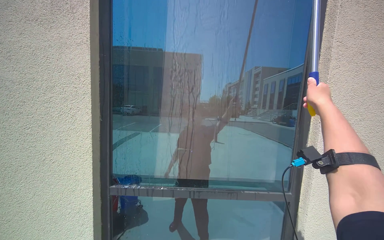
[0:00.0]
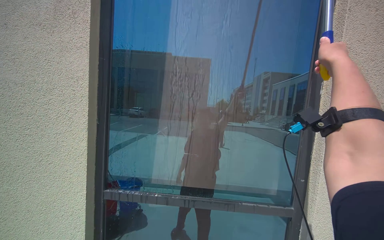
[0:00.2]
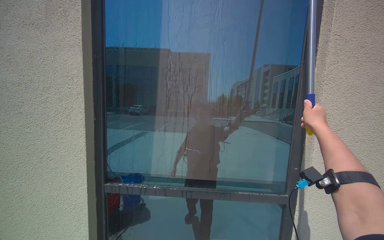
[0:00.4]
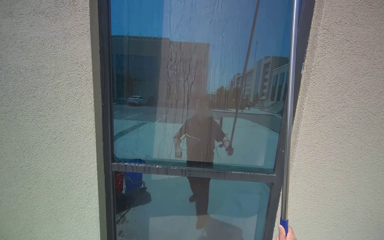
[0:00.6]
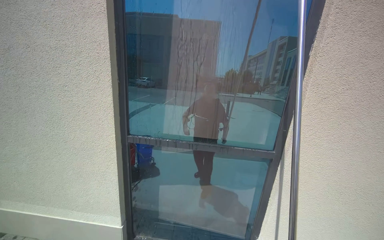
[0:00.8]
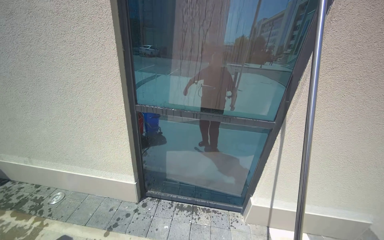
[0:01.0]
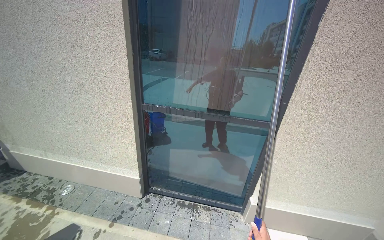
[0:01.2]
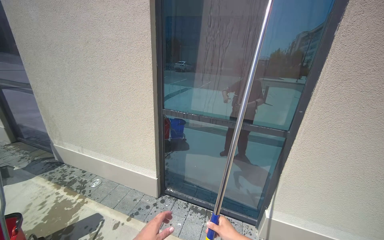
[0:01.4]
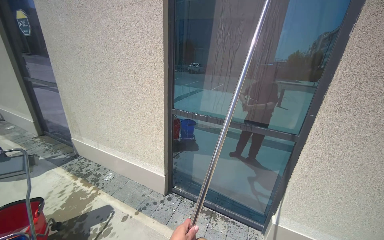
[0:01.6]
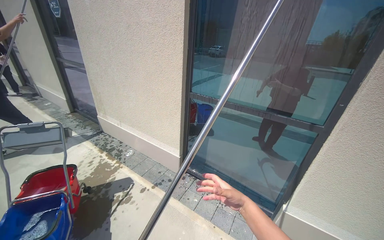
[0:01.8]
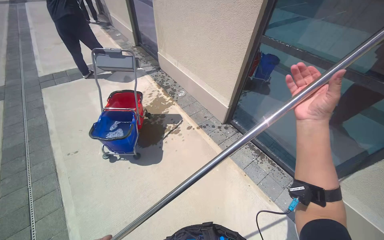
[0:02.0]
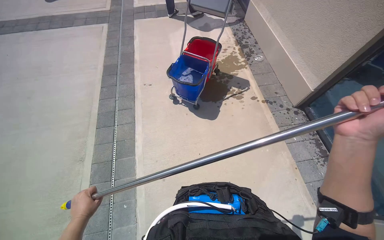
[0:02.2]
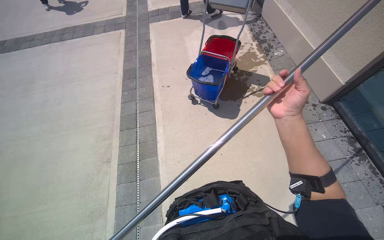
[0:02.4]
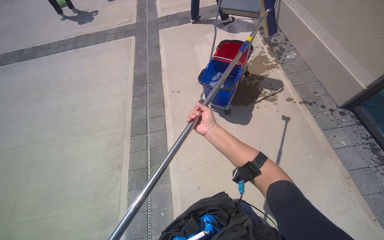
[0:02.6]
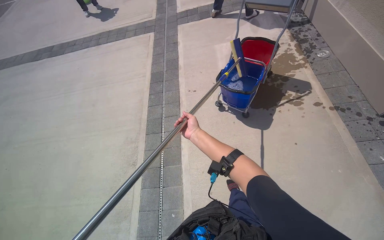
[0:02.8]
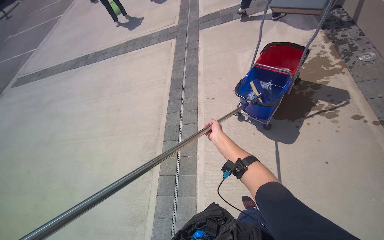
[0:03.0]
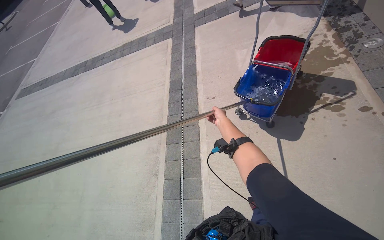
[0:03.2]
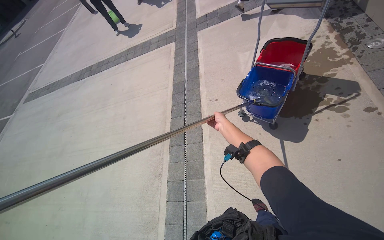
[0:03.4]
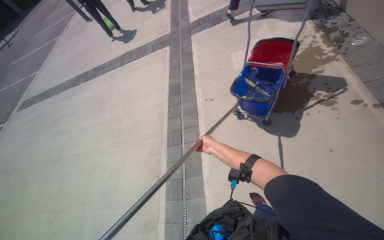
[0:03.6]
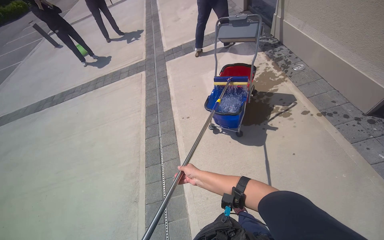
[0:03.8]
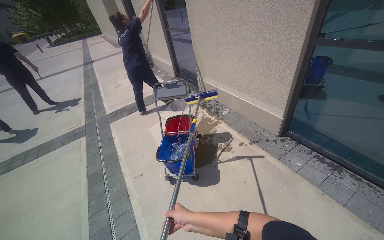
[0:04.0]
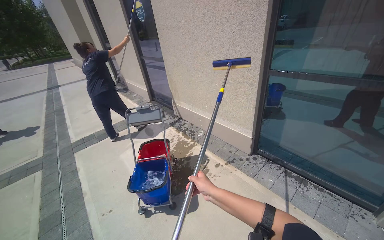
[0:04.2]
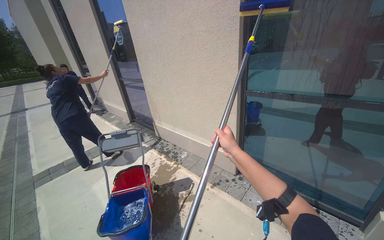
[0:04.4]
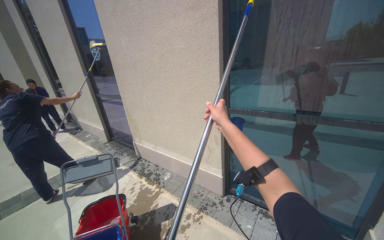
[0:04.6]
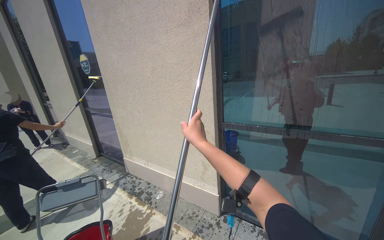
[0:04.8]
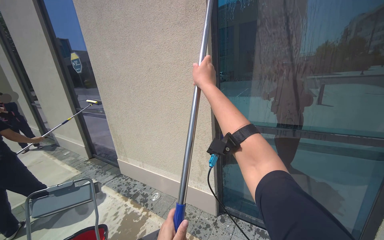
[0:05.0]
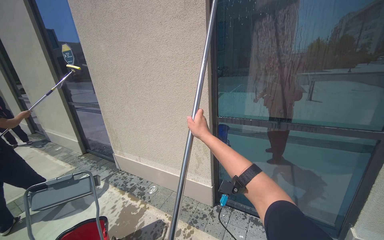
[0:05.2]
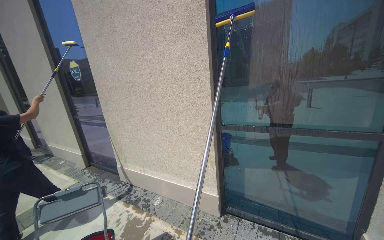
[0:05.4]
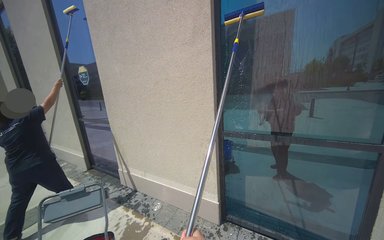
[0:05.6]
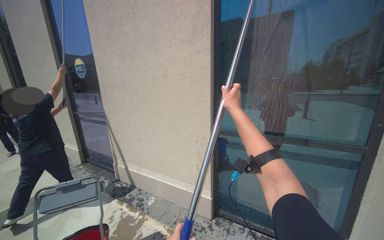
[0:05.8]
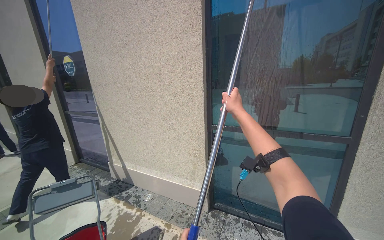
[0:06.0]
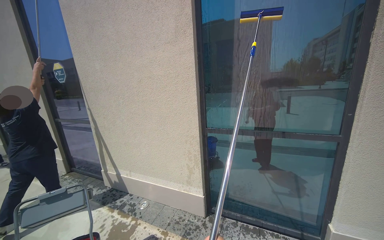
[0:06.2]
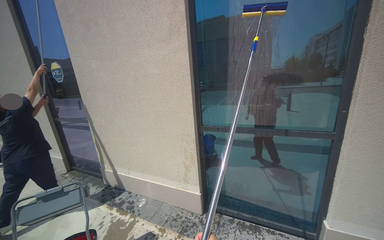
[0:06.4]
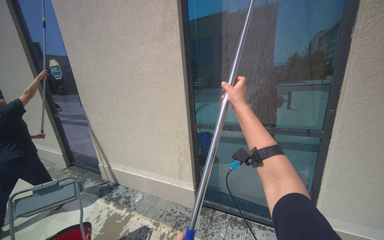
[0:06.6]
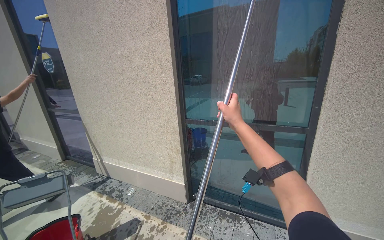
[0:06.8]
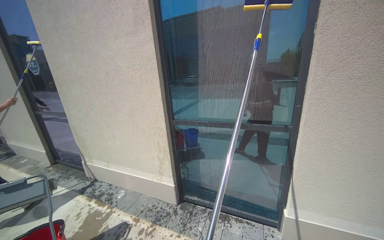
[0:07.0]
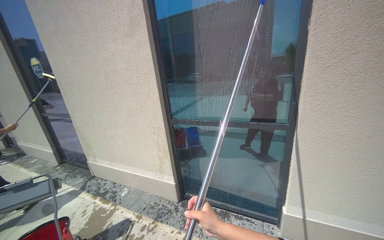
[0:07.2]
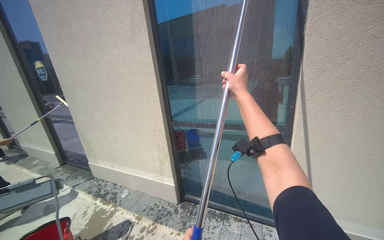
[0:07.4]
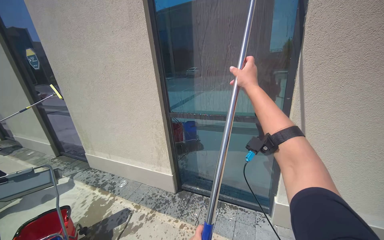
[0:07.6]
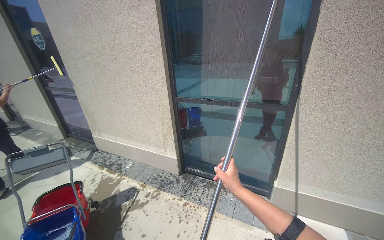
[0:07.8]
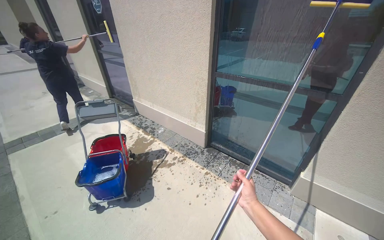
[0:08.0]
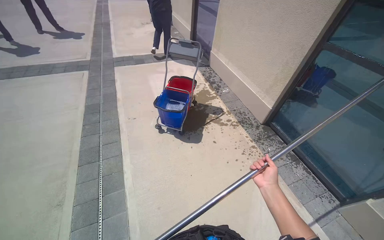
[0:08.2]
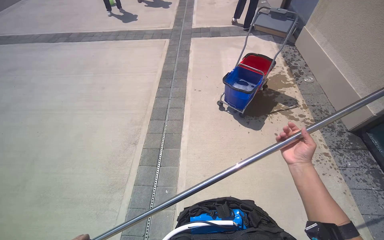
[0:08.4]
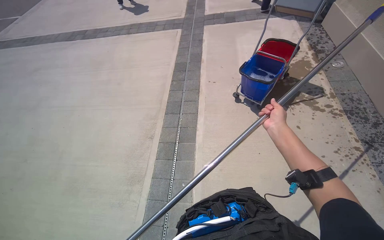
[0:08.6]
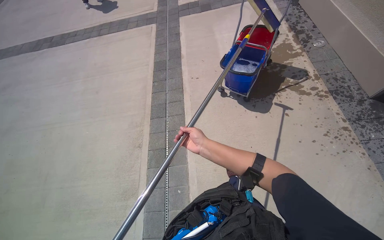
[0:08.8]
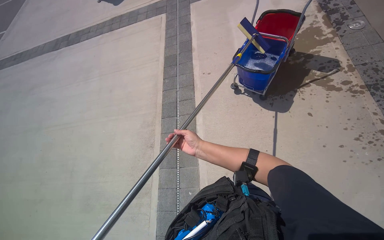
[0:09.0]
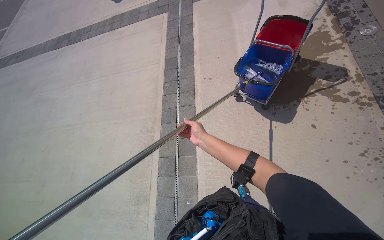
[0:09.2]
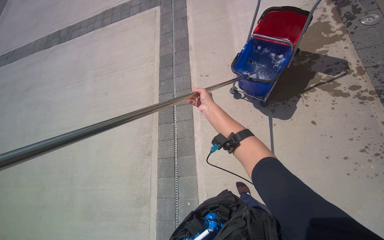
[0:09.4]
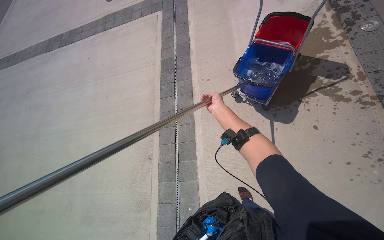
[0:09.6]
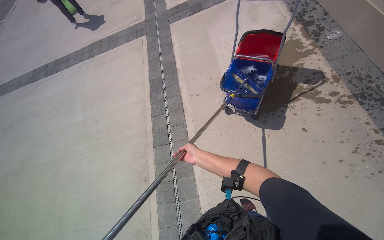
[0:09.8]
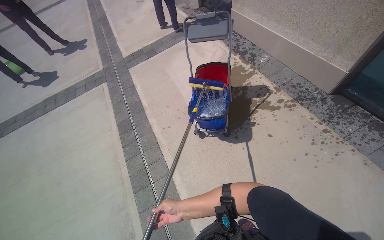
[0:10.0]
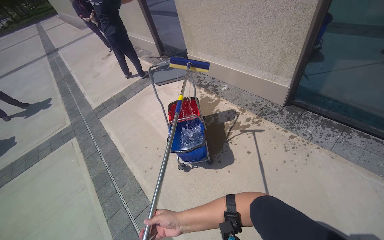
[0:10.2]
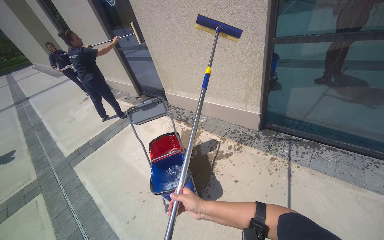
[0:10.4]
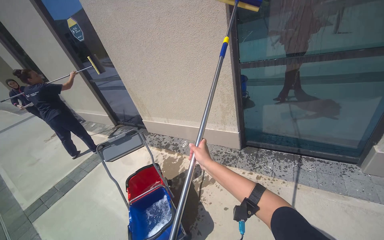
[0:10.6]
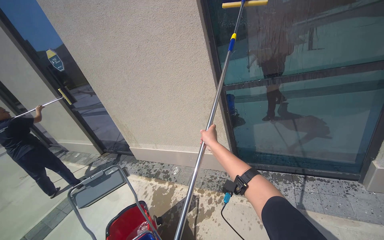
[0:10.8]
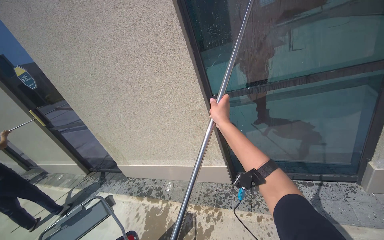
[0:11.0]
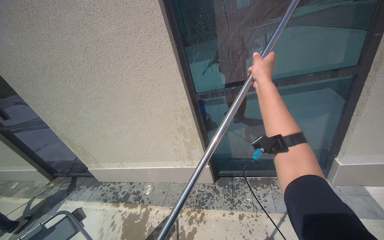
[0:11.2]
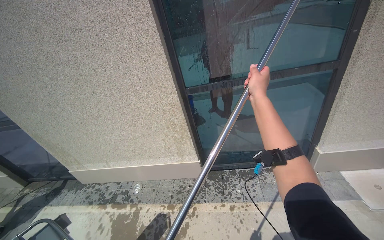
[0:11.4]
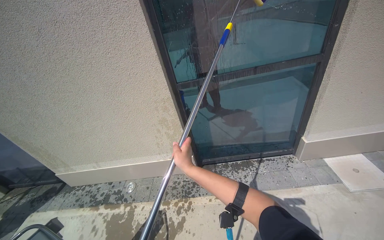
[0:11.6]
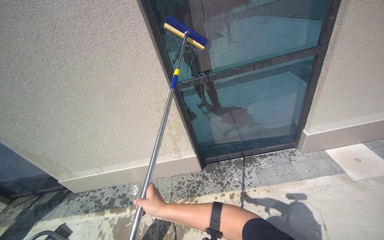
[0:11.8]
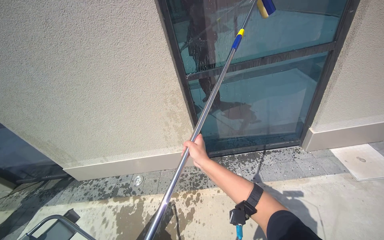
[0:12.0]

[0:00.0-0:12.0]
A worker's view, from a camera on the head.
Job: cleaning windows.
The whole recording: Cleaning building windows. The worker scrubs the building windows with a long-handled squeegee, frequently dipping it into a bucket.
0.0 to 1.6 s: The camera travels approximately 40 cm. The view pans to the left by some 20 degrees.
1.6 to 3.0 s: The wearer moves about 50 cm. The wearer looks some 75 degrees further to the left. The camera pitches downward, by roughly 40 degrees.
3.0 to 4.4 s: The head turns to the right by approximately 50 degrees. The wearer looks approximately 45 degrees further upward.
4.4 to 6.0 s: The view pans to the right by approximately 15 degrees.
6.0 to 7.6 s: The wearer moves to the right, roughly 40 cm.
7.6 to 9.0 s: The head travels approximately 50 cm. The head rotates approximately 70 degrees to the left. The wearer looks some 45 degrees further downward.
9.0 to 10.4 s: The wearer looks some 50 degrees further to the right. The view tips upward by some 40 degrees.
10.4 to 12.0 s: The head travels about 50 cm. The head rotates approximately 35 degrees to the right.

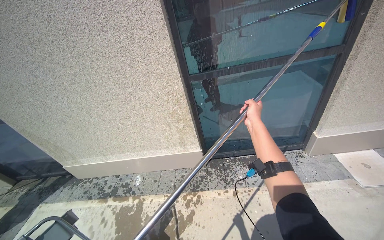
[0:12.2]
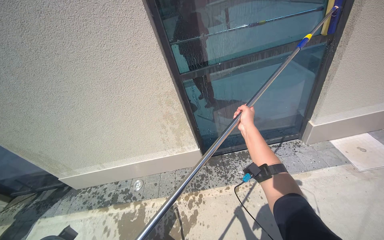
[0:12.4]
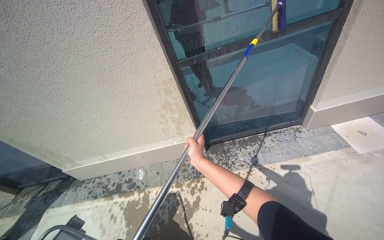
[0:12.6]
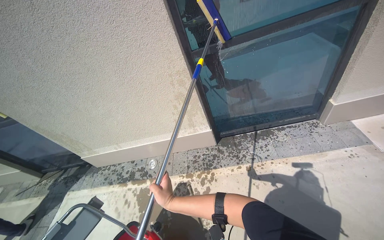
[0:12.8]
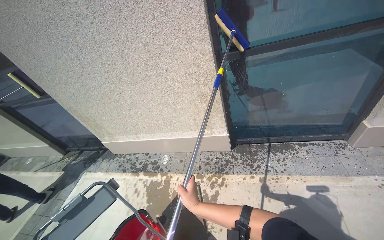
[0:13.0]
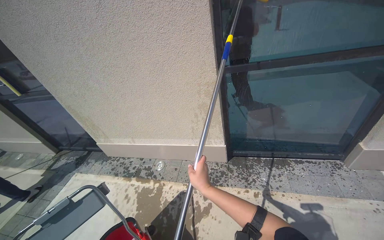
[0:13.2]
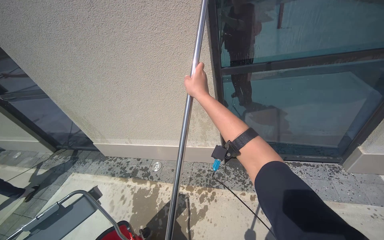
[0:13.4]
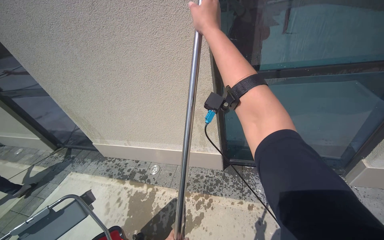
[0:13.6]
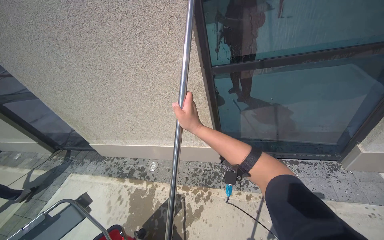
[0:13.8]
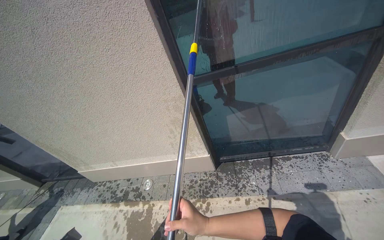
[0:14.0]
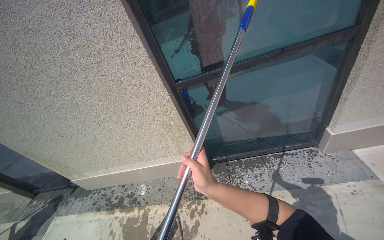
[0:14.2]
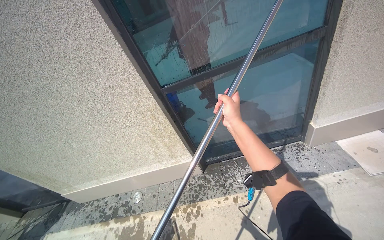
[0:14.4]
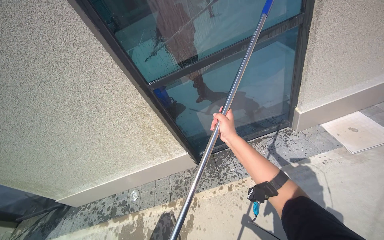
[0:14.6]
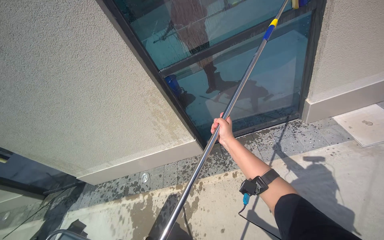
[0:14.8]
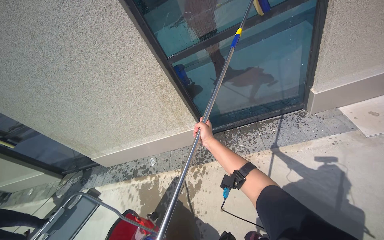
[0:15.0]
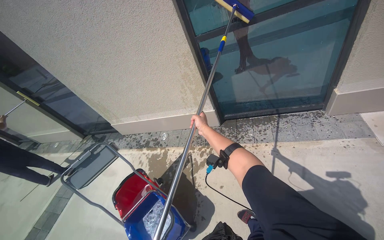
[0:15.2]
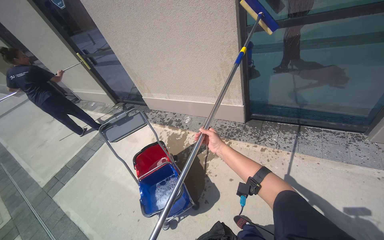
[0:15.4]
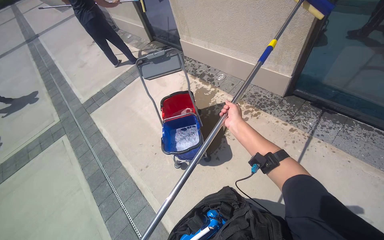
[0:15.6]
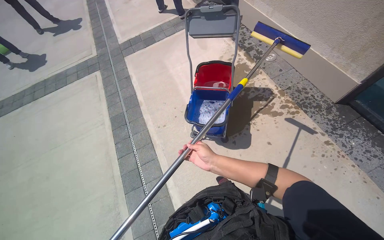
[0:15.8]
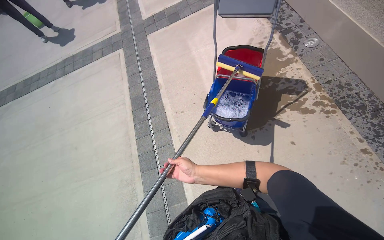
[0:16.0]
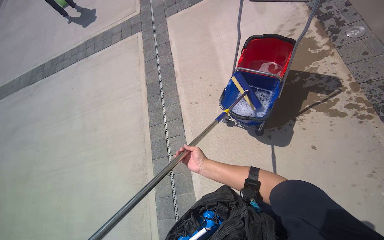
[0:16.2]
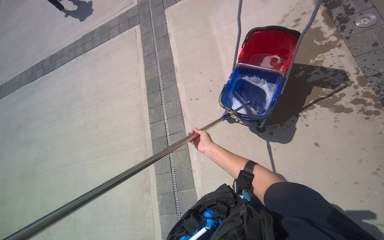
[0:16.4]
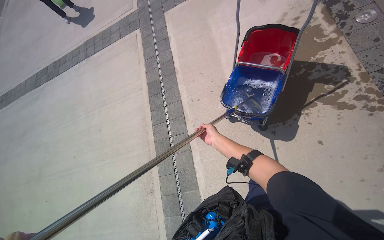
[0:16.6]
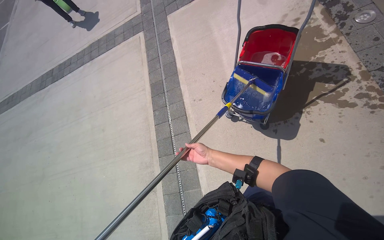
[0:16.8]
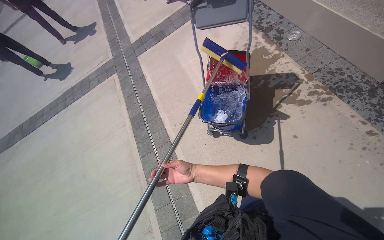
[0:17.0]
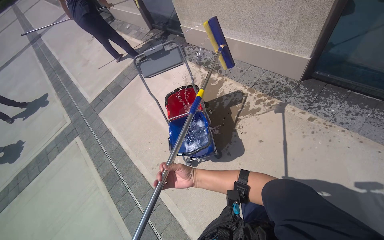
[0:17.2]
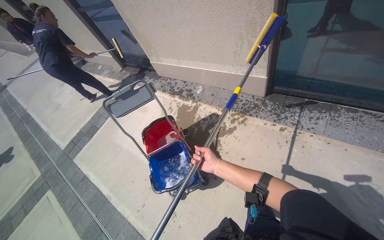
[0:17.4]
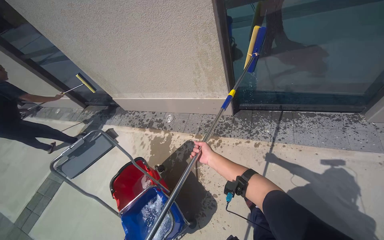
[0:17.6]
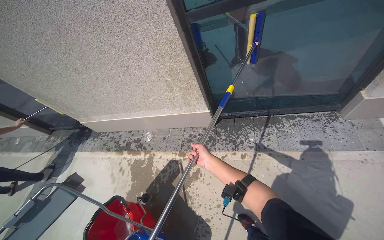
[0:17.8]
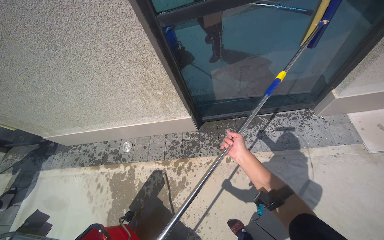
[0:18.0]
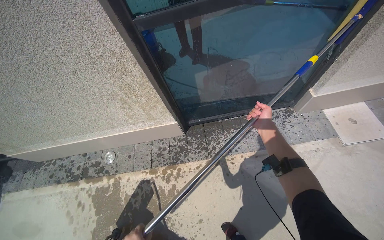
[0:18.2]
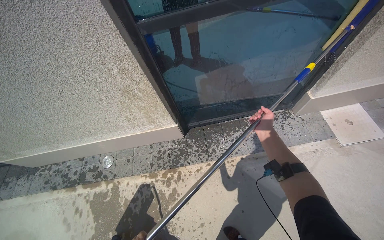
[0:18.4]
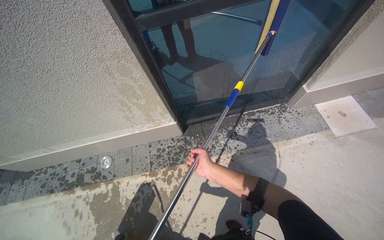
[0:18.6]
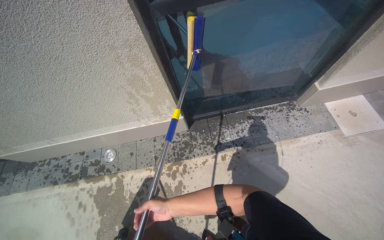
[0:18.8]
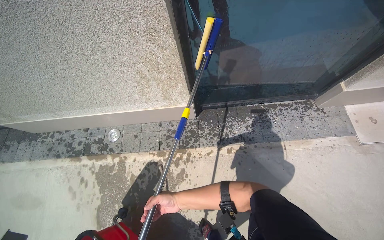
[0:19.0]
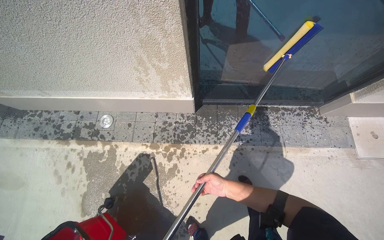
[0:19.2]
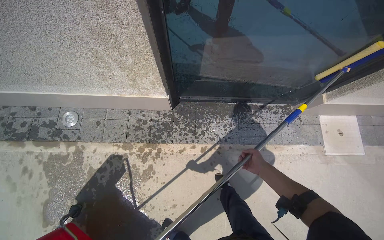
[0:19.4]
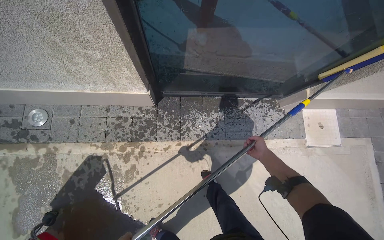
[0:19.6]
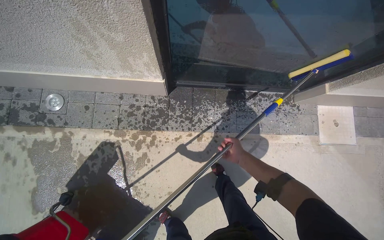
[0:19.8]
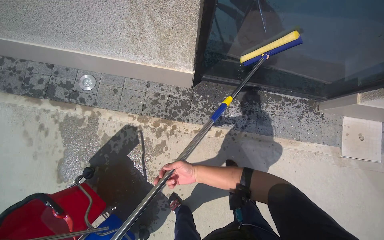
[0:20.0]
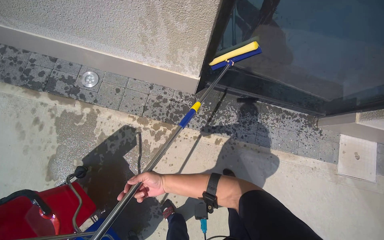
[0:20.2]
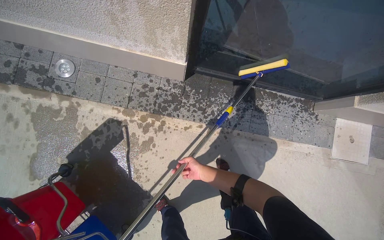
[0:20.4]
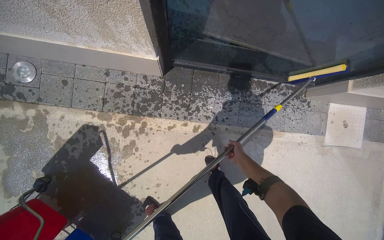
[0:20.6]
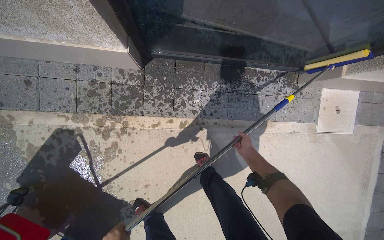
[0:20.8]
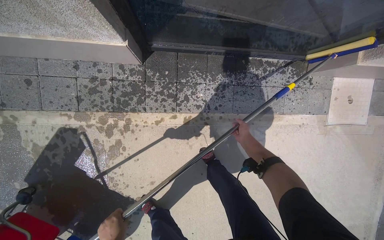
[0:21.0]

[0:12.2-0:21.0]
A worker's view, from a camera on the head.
Job: cleaning windows.
The whole recording: Cleaning building windows. The worker scrubs the building windows with a long-handled squeegee, frequently dipping it into a bucket.
13.6 to 15.2 s: The camera is carried about 40 cm.
15.2 to 16.6 s: The head travels about 40 cm. The head rotates about 70 degrees to the left. The camera pitches downward, by roughly 45 degrees.
16.6 to 18.0 s: The camera is carried about 70 cm. The wearer's head swings about 75 degrees to the right. The view tilts roughly 40 degrees upward.
18.0 to 19.6 s: The head travels roughly 40 cm. The camera is aimed approximately 20 degrees further to the right. The view tips downward by approximately 20 degrees.
19.6 to 21.0 s: The wearer looks roughly 15 degrees further downward. The right hand moves roughly 60 cm to the left and comes back.
